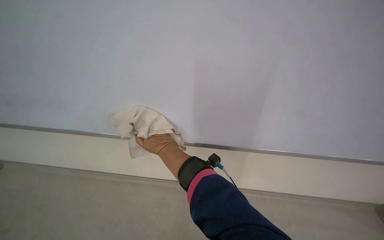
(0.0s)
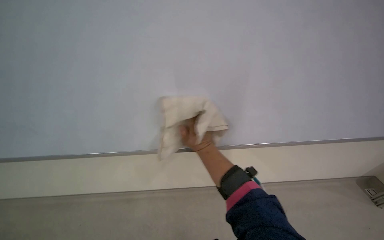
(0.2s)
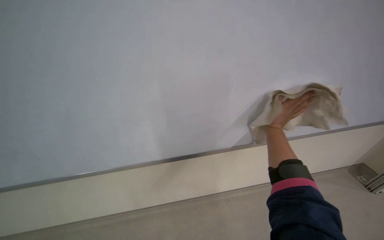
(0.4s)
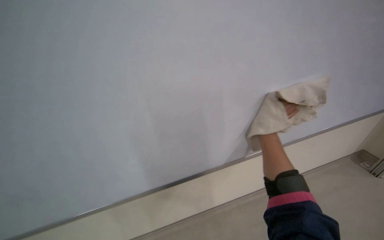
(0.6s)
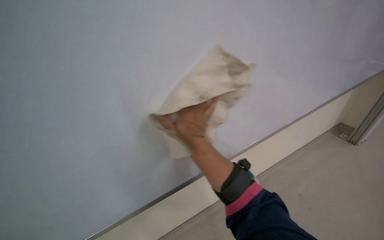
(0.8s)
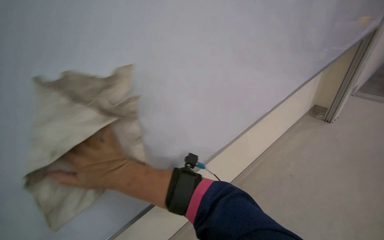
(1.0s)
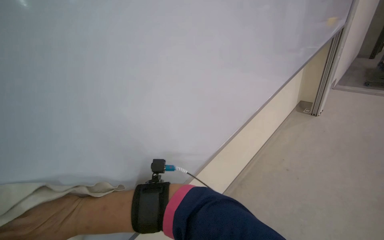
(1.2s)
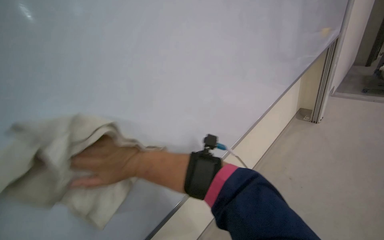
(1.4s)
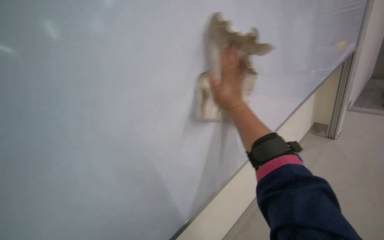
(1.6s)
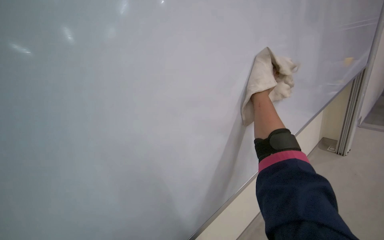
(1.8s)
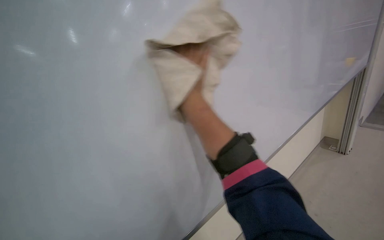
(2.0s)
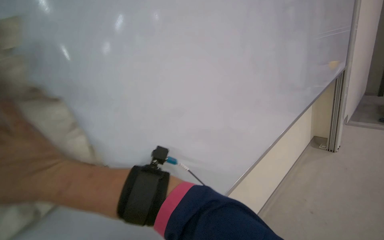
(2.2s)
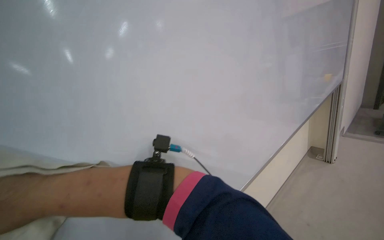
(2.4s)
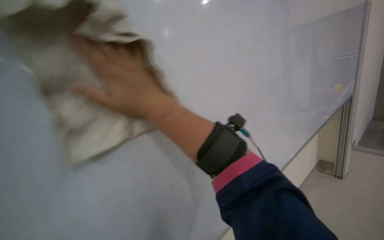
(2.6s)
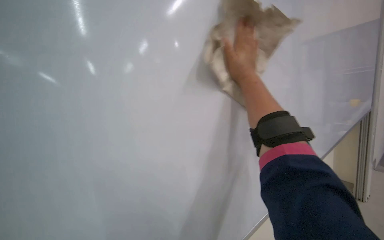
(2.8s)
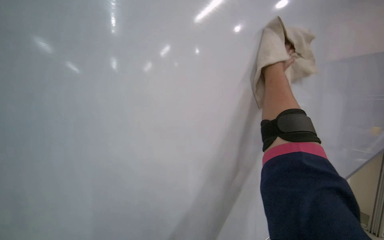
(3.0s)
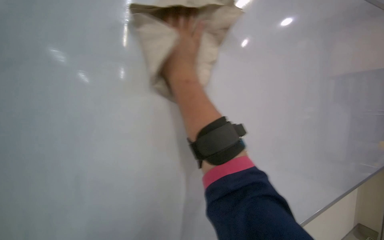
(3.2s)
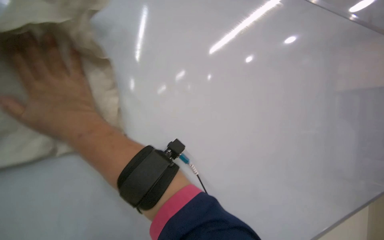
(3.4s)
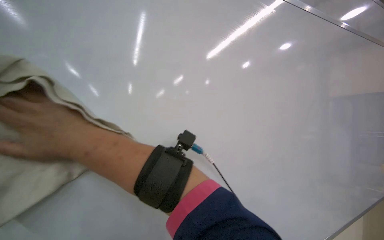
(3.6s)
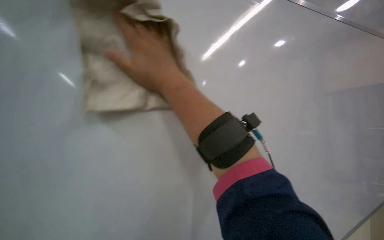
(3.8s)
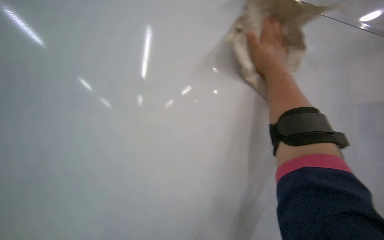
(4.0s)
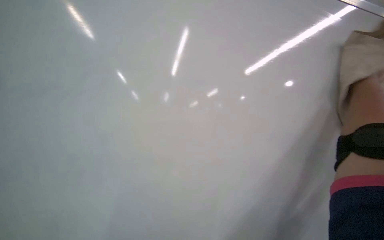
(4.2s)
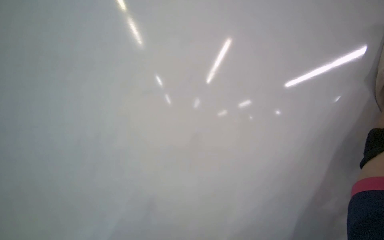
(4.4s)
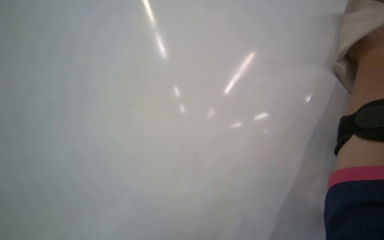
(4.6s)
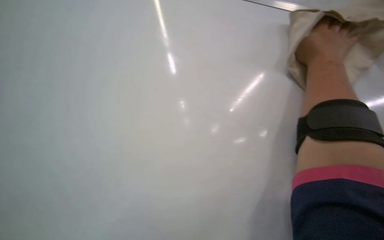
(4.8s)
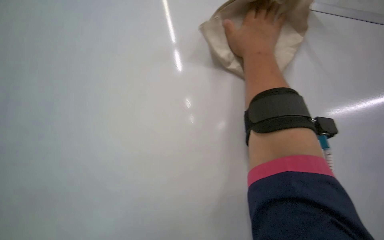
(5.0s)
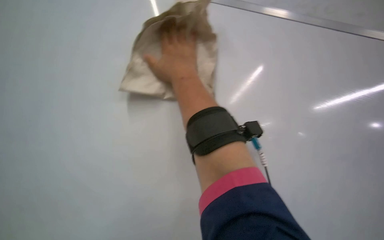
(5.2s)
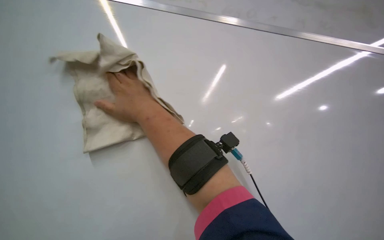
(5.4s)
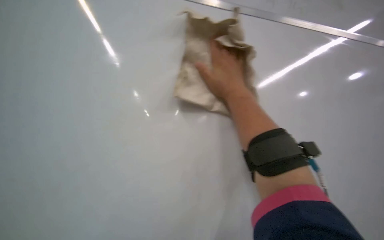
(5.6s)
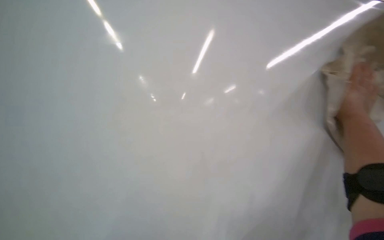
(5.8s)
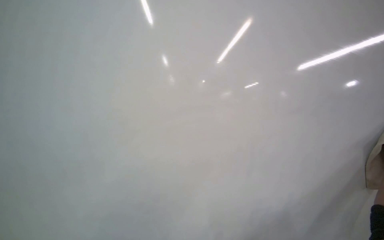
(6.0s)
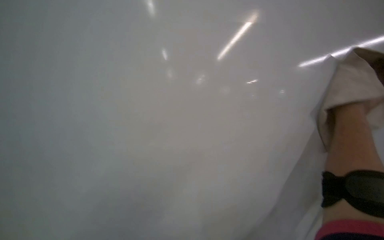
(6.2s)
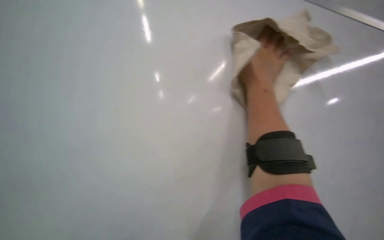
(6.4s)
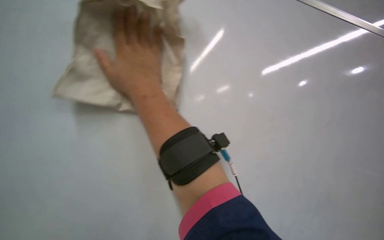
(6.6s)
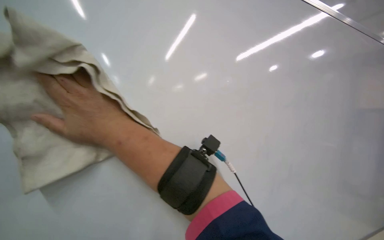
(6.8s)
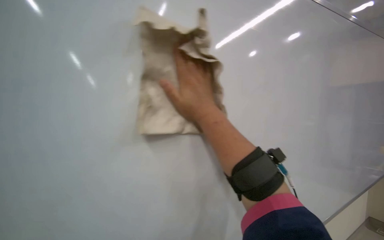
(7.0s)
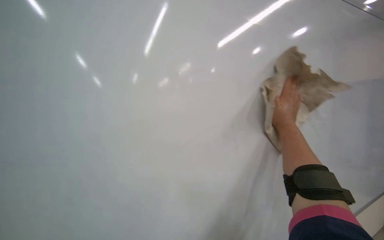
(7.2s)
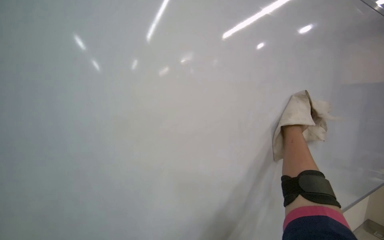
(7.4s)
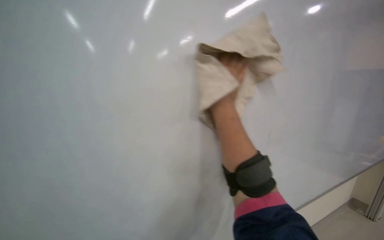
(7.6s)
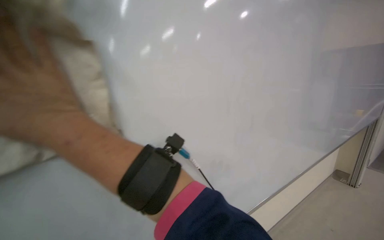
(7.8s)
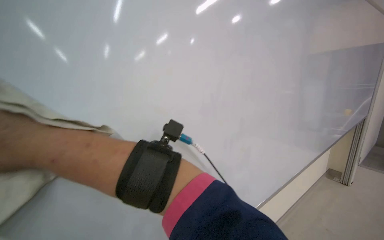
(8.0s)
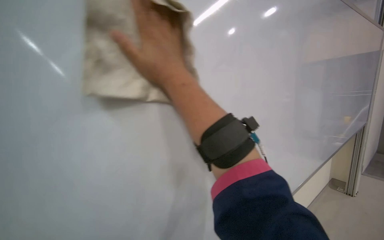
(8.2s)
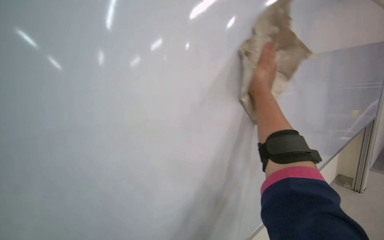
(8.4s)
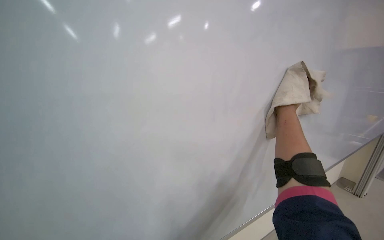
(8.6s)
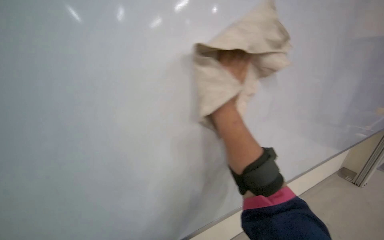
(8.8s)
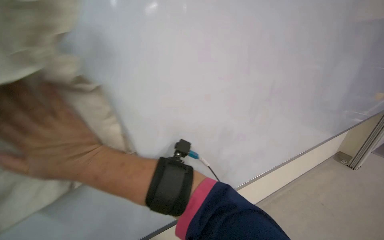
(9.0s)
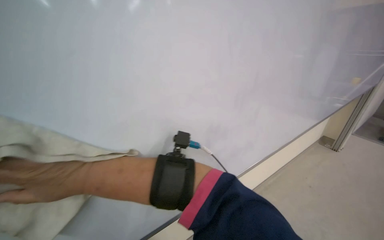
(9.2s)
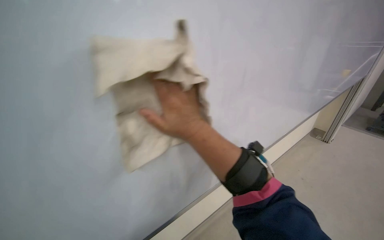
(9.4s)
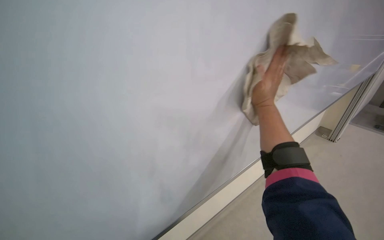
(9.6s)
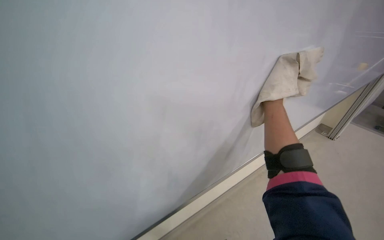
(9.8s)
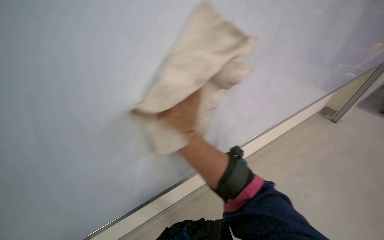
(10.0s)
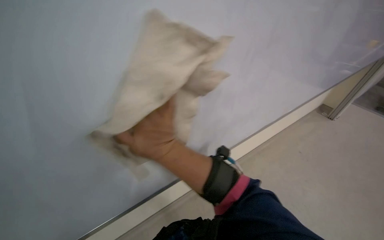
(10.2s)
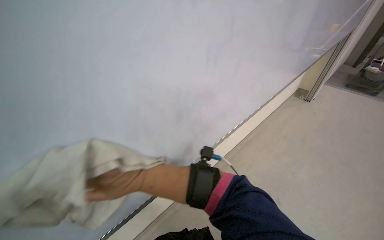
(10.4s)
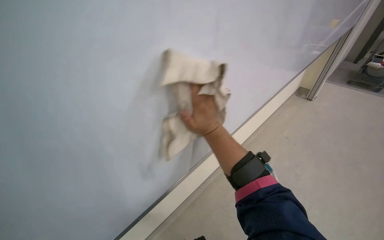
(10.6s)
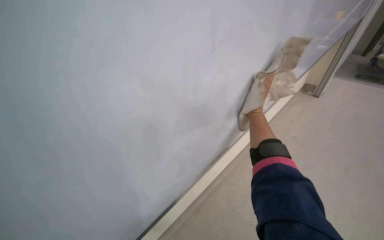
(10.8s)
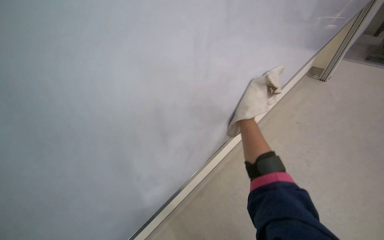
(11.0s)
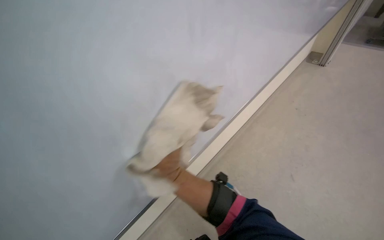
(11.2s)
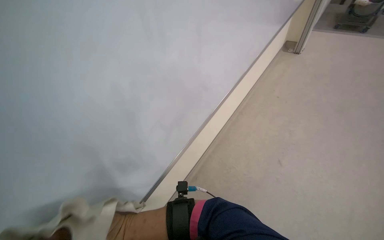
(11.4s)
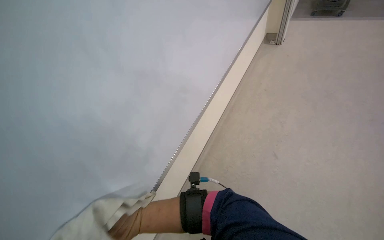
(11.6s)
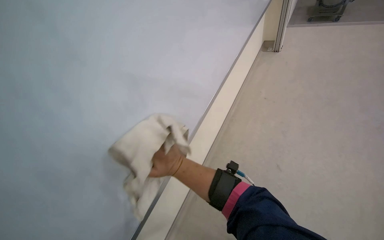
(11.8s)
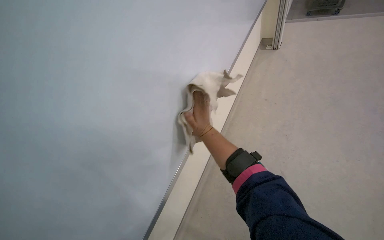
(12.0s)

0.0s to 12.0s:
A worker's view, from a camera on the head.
Job: wiping surfaces.
The whole recording: Cleaning whiteboard. The worker prepares cleaning supplies and wipes the whiteboard with a cloth and cleaner.
0.0s to 1.6s: The right hand goes left and right, roughly 60 cm each way, reversing 2 times.
1.6s to 3.0s: The camera pitches upward, by some 20 degrees. The right hand moves left and right over some 60 cm, changing direction 2 times.
3.0s to 4.4s: The wearer looks some 35 degrees further to the left.
4.4s to 6.0s: The head rotates roughly 50 degrees to the right.
10.4s to 12.0s: The head travels about 70 cm.

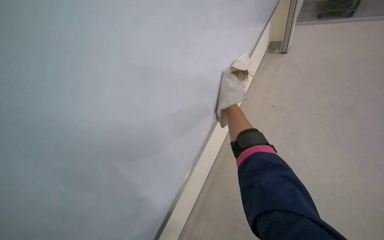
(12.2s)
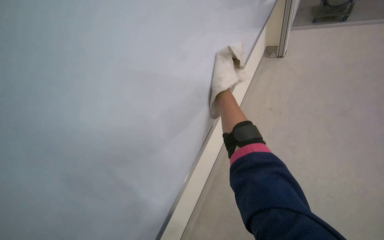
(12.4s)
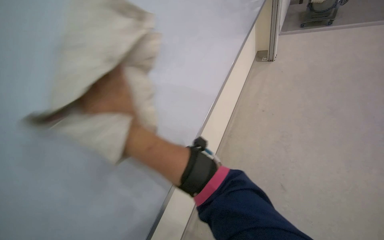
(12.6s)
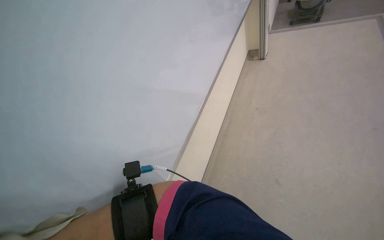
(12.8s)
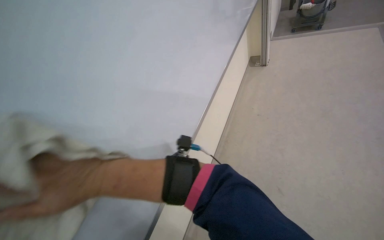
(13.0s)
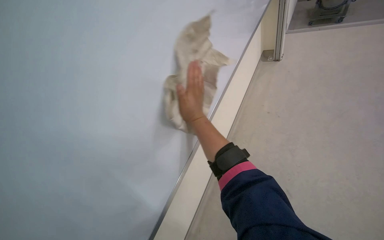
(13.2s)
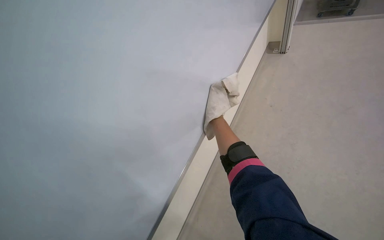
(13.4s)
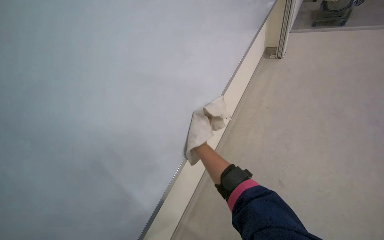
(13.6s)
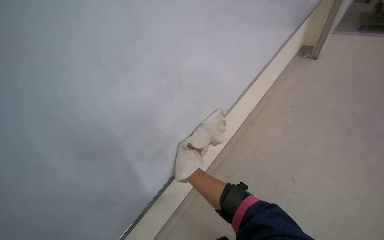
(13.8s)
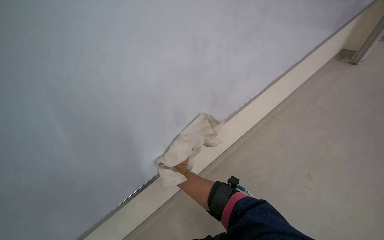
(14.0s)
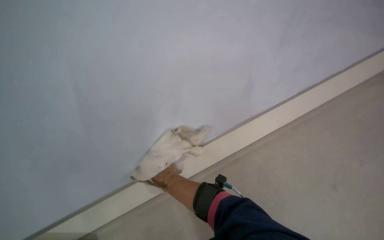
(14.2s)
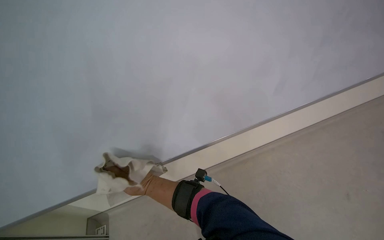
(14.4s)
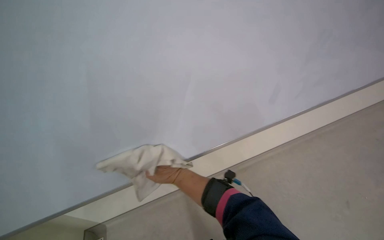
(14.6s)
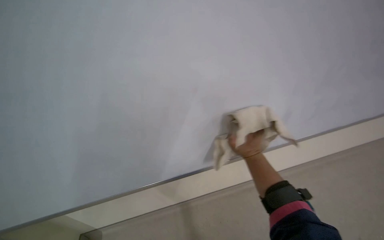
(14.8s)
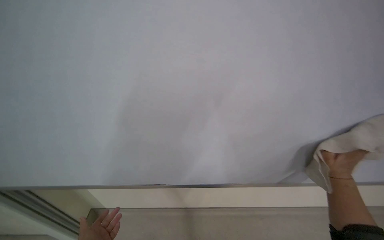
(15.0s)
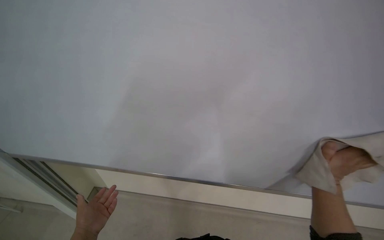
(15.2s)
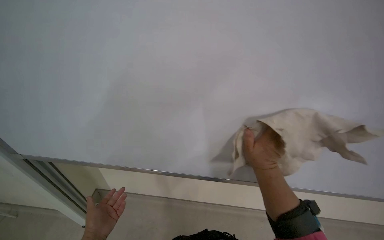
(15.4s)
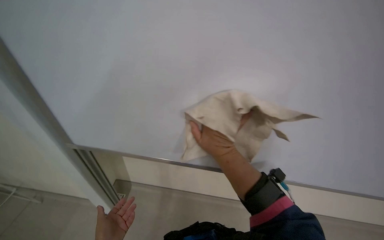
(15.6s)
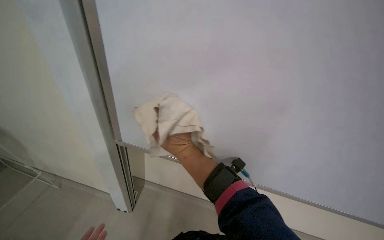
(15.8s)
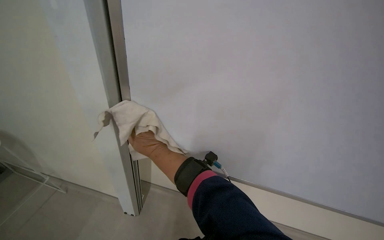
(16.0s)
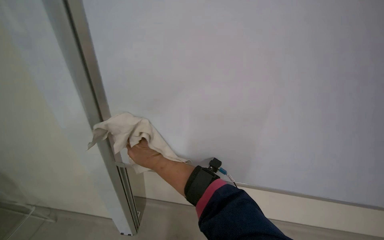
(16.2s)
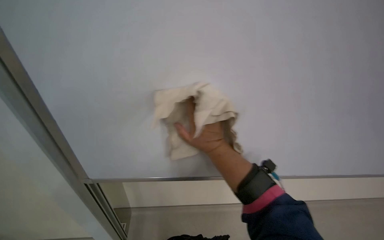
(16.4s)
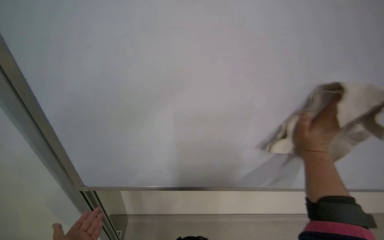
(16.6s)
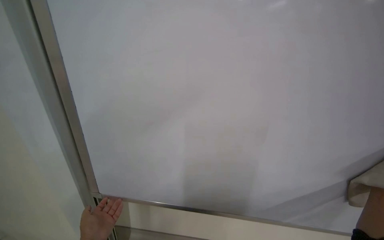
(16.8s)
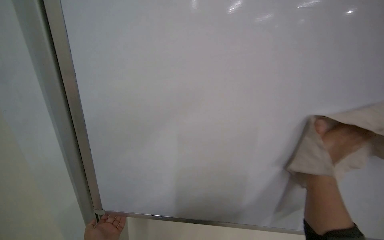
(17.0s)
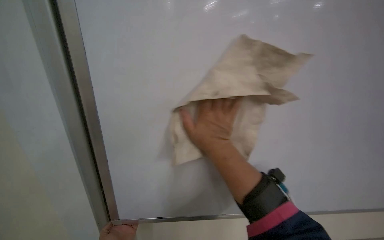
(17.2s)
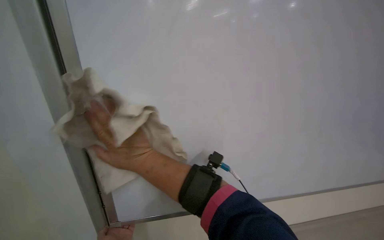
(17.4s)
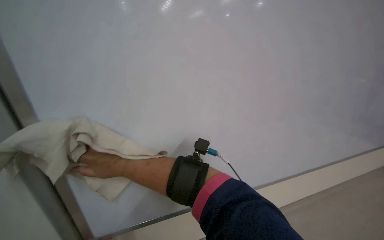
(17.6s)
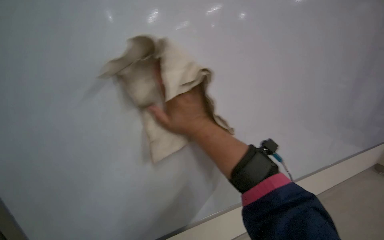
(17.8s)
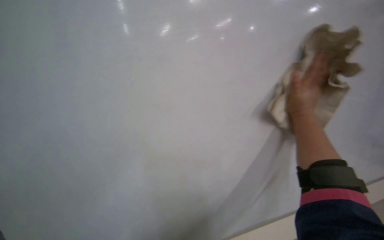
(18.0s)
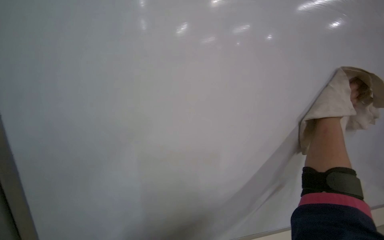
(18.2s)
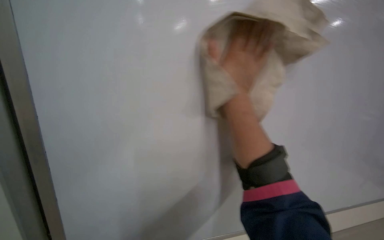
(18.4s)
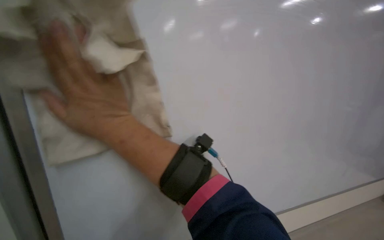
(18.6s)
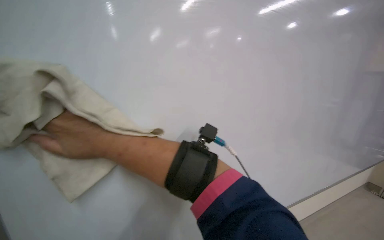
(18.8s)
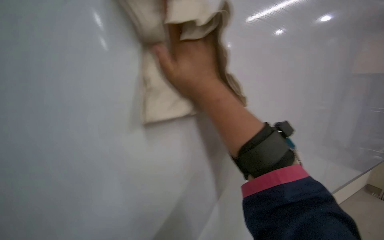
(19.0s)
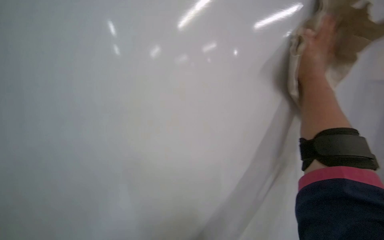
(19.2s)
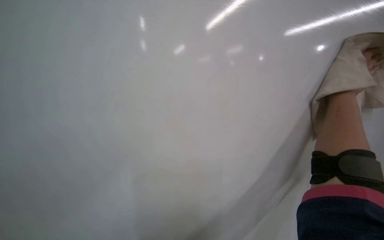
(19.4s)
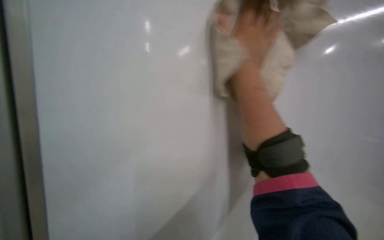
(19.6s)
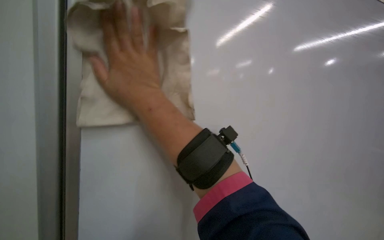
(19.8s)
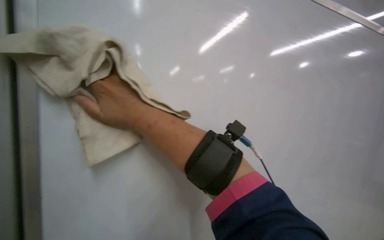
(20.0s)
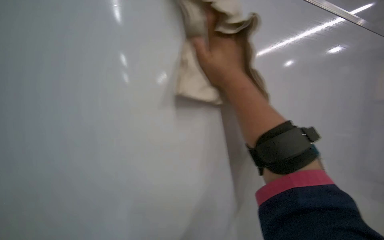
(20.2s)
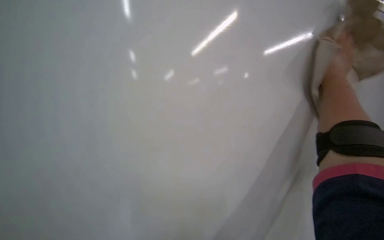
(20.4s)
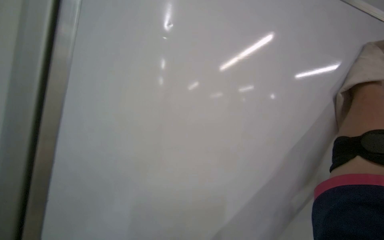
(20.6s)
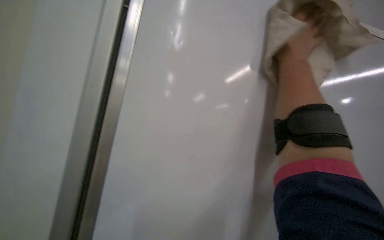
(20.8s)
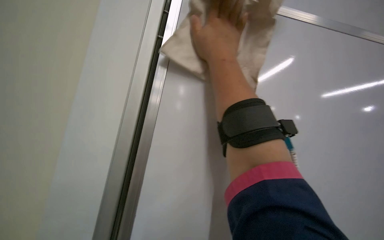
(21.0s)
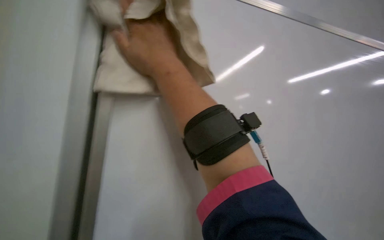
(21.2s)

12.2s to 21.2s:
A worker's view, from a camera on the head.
Job: wiping surfaces.
The whole recording: Cleaning whiteboard. The worker prepares cleaning supplies and wipes the whiteboard with a cloth and cleaner.
15.2s to 16.6s: The scene turns about 30 degrees counterclockwise in the picture. The right hand reaches about 40 cm to the left, then returns.
16.6s to 18.2s: The camera sweeps to the left, by roughly 20 degrees. The view tilts some 20 degrees downward. The right hand travels to the left and back again, approximately 30 cm each way.
19.8s to 21.2s: The wearer looks approximately 25 degrees further to the right. The right hand moves up the picture, approximately 10 cm, and moves some 50 cm to the right and comes back.
